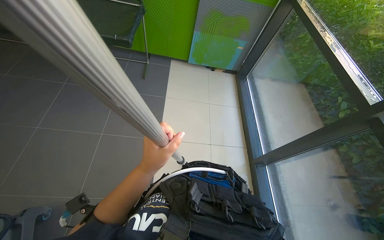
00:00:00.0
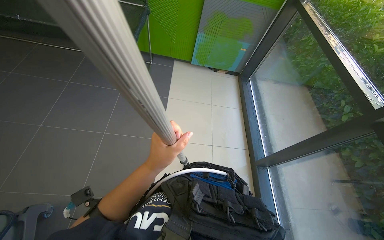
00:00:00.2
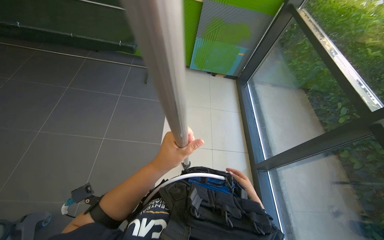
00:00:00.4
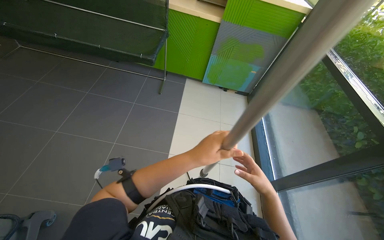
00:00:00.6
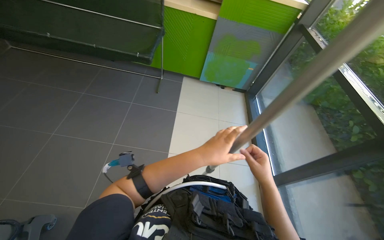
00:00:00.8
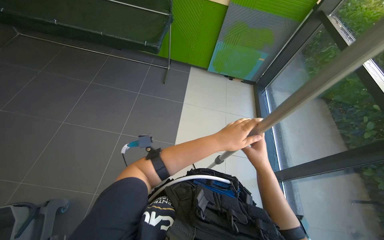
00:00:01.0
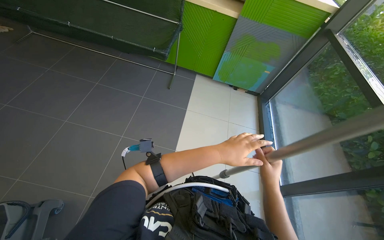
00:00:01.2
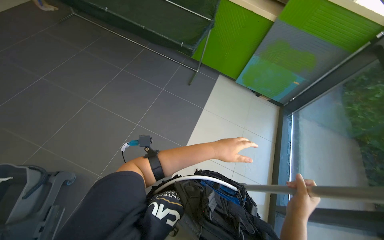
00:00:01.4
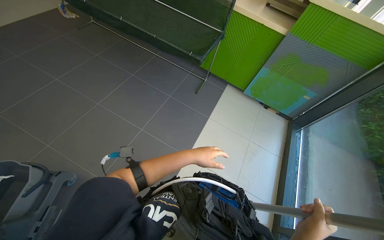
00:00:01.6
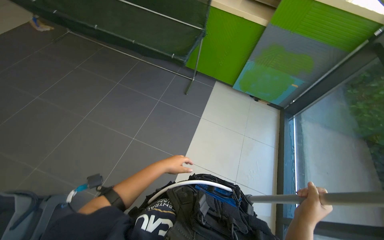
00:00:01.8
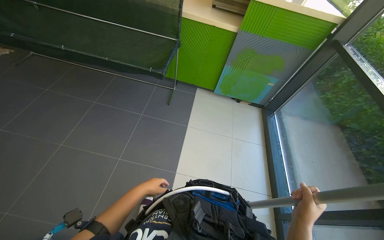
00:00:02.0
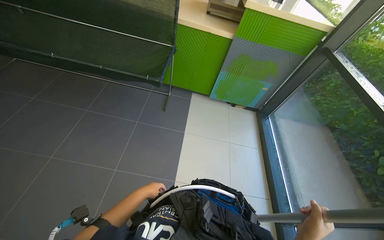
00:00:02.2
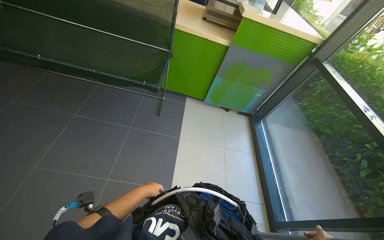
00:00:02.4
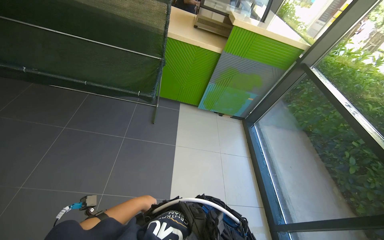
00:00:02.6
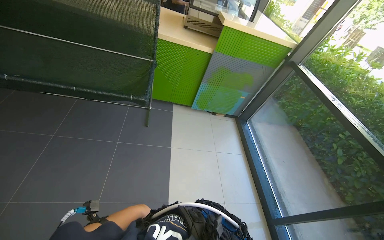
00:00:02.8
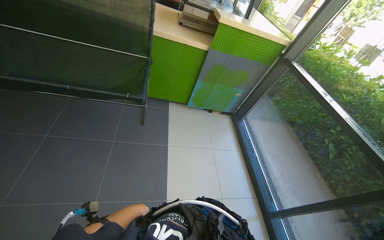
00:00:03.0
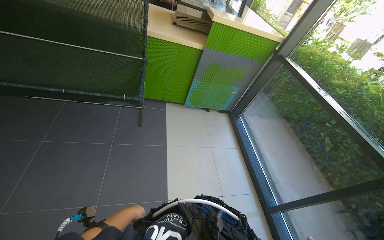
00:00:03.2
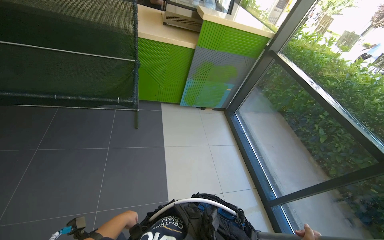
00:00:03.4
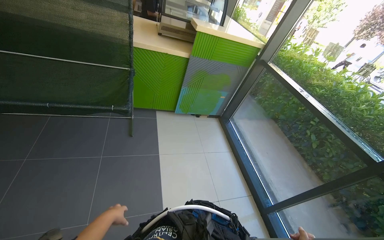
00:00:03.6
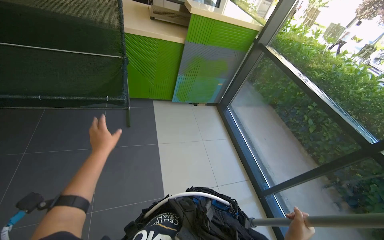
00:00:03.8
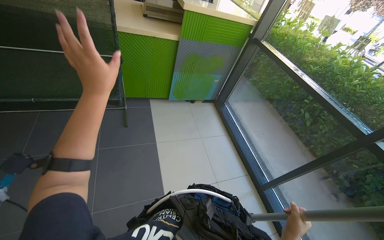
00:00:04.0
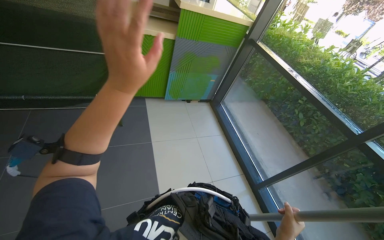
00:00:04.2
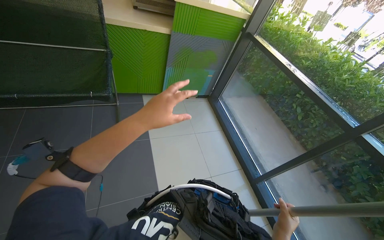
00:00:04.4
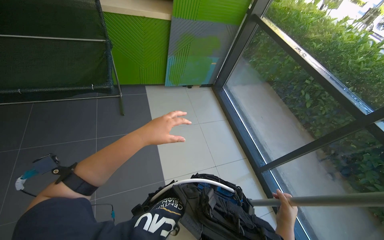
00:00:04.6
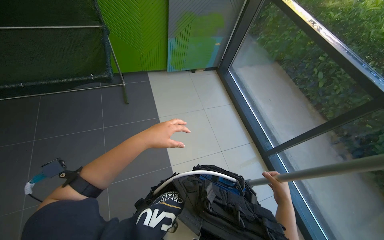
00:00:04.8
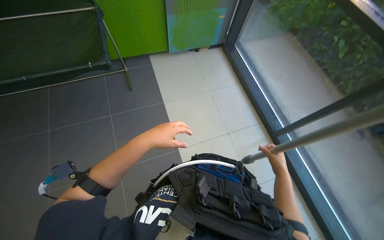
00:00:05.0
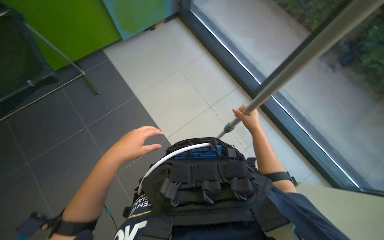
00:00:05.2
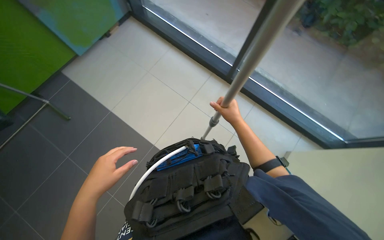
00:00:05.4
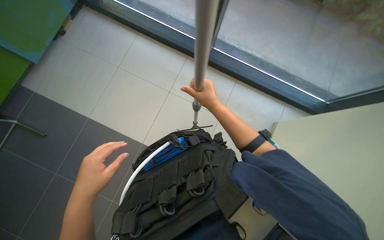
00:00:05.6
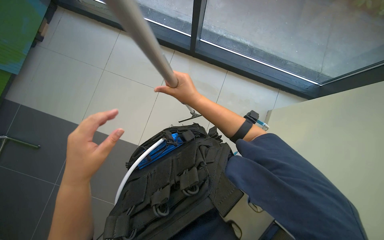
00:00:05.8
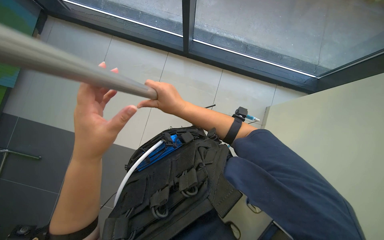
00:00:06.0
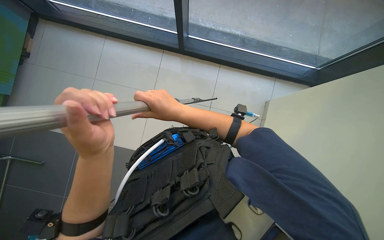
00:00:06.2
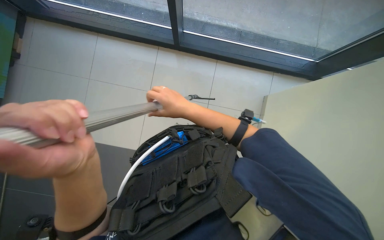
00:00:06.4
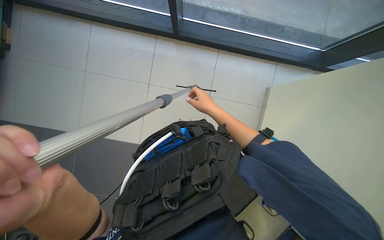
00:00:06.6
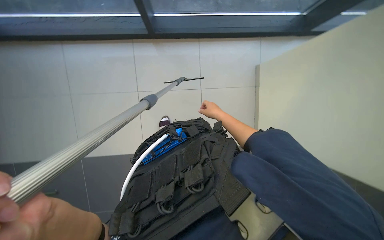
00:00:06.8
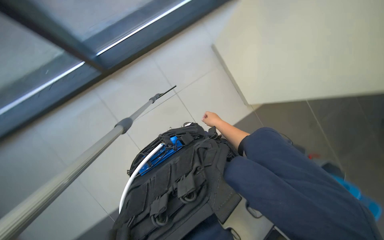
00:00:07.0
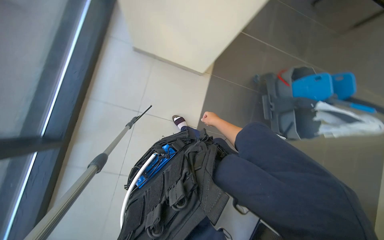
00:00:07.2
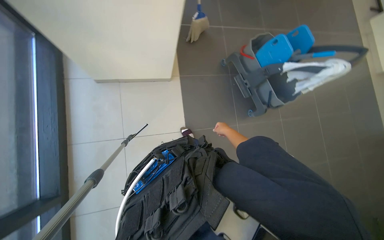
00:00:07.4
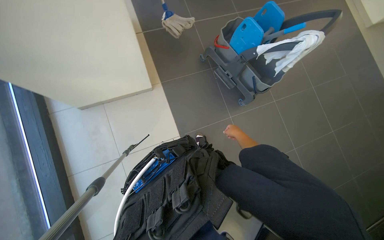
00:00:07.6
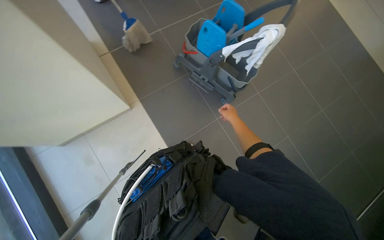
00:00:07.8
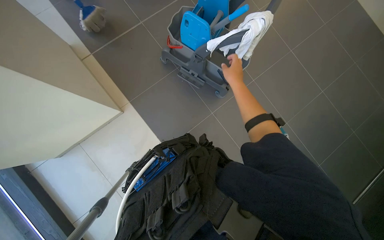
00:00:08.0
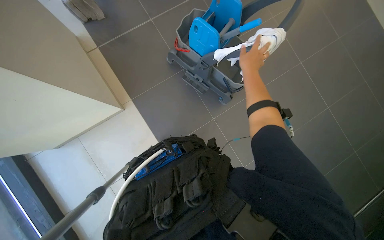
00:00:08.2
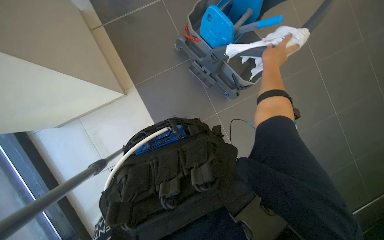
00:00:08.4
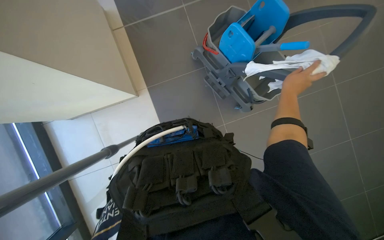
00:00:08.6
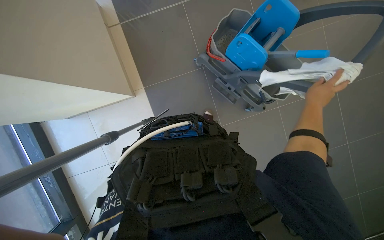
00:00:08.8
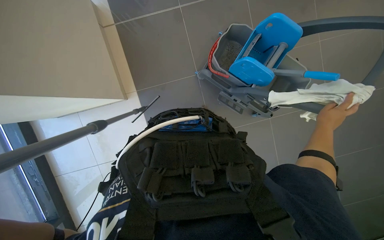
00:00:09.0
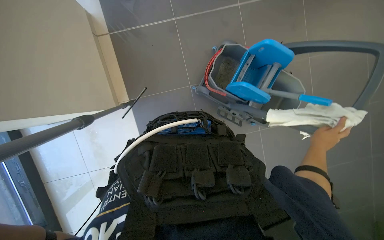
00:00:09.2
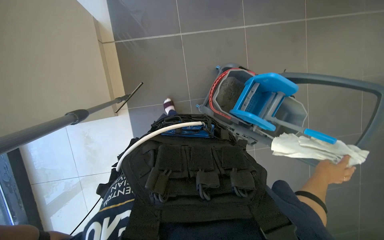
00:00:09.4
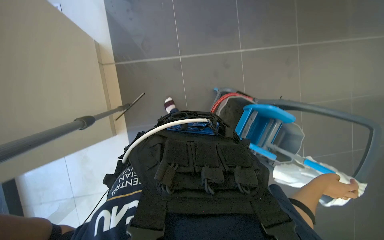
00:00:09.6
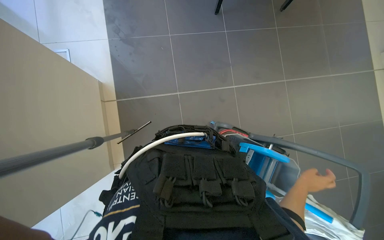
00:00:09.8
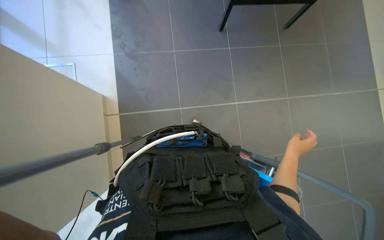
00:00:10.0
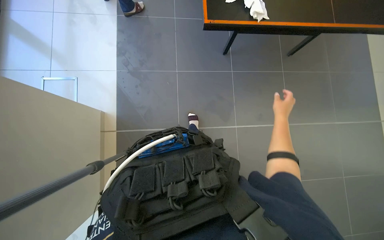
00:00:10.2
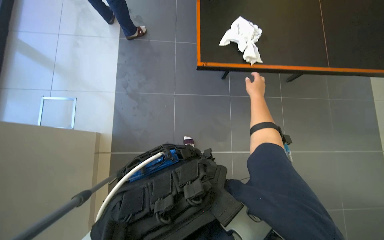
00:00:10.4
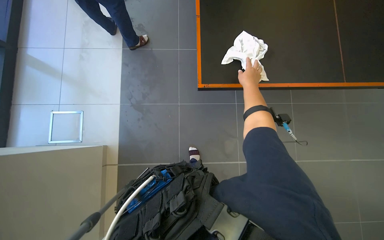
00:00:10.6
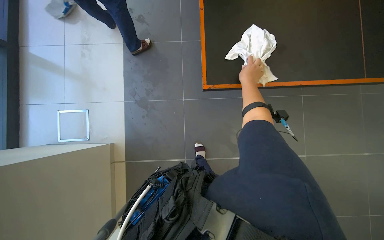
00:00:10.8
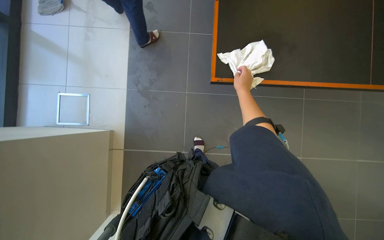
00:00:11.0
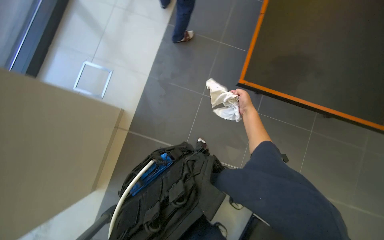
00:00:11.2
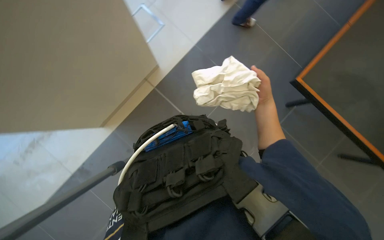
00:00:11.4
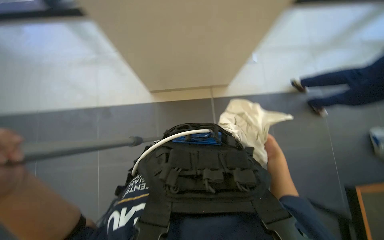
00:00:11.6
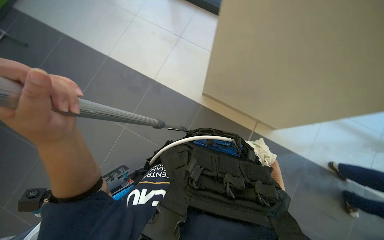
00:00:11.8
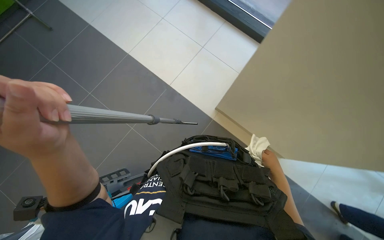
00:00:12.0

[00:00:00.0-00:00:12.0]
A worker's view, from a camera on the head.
Job: cleaning windows.
The whole recording: Cleaning glass panels and frames. The worker cleans the glass panels and frames using a squeegee and a cloth on a pole.
00:00:00.0 to 00:00:01.6: The head turns to the left by approximately 25 degrees. The right hand swings nearer and farther, some 30 cm each way, with 2 reversals; the left hand is displaced farther from the camera by approximately 20 cm.
00:00:01.6 to 00:00:03.0: The wearer looks about 30 degrees further to the right. The left hand shifts approximately 40 cm farther from the camera and to the left.
00:00:03.0 to 00:00:04.4: The left hand goes some 50 cm up the picture, nearer to the camera and to the right.
00:00:04.4 to 00:00:06.0: The wearer looks some 35 degrees further downward. Everything in view rotates approximately 60 degrees counterclockwise.
00:00:06.0 to 00:00:07.6: The scene rotates counterclockwise by approximately 30 degrees. The right hand goes roughly 40 cm to the right and farther from the camera.
00:00:07.6 to 00:00:09.0: The camera travels some 40 cm.
00:00:09.0 to 00:00:10.4: The wearer moves some 70 cm. The view tilts roughly 25 degrees upward.
00:00:10.4 to 00:00:12.0: Everything in view rotates about 35 degrees clockwise.

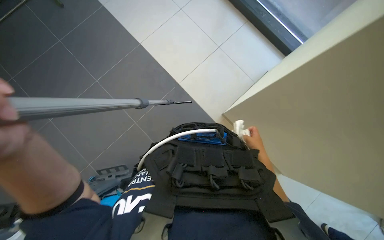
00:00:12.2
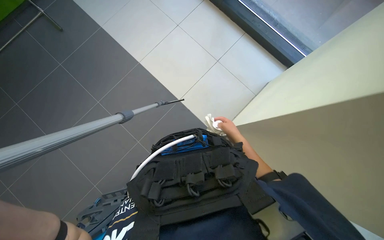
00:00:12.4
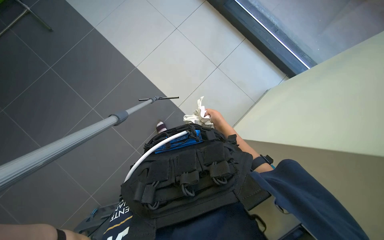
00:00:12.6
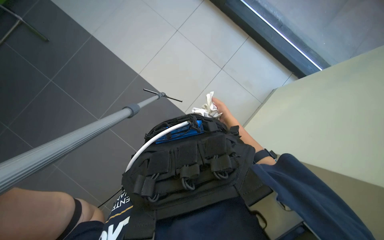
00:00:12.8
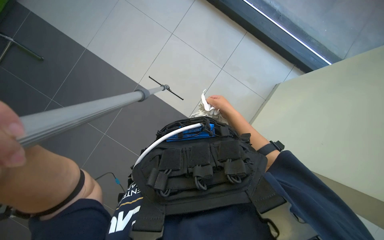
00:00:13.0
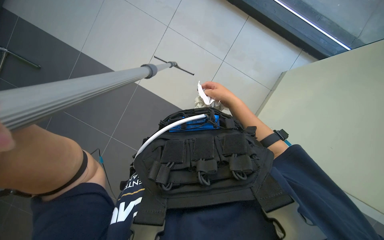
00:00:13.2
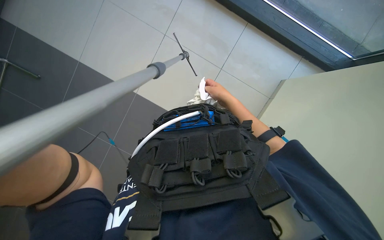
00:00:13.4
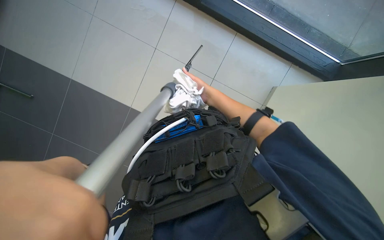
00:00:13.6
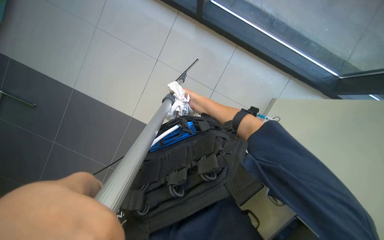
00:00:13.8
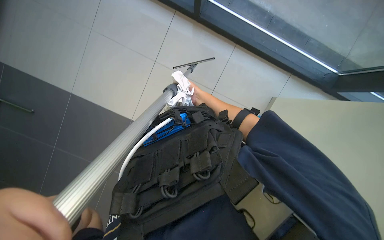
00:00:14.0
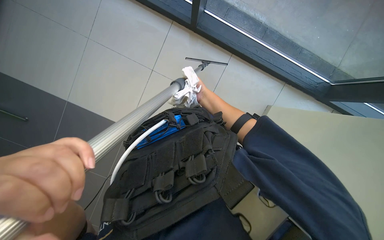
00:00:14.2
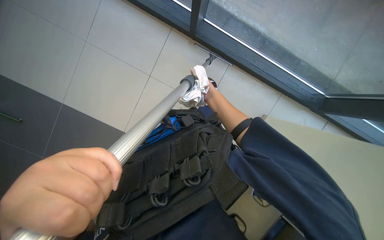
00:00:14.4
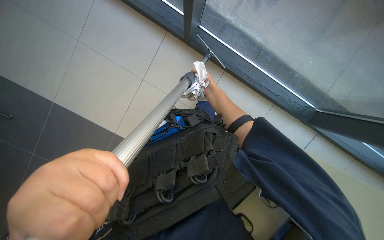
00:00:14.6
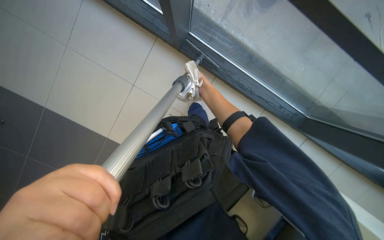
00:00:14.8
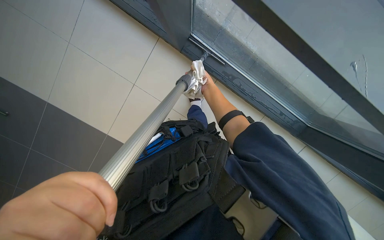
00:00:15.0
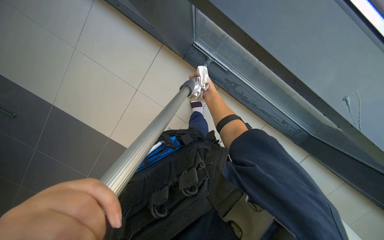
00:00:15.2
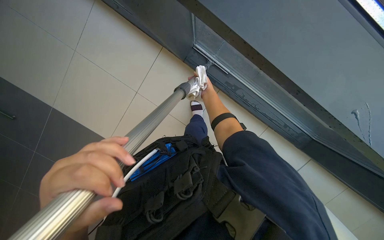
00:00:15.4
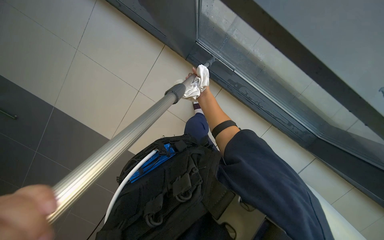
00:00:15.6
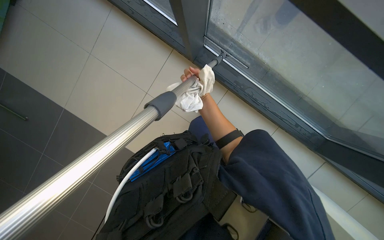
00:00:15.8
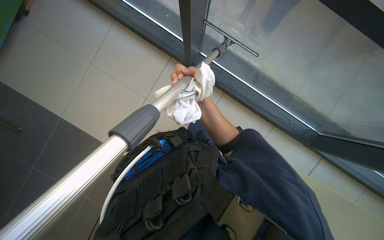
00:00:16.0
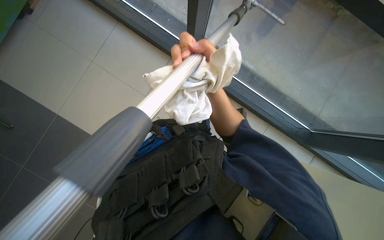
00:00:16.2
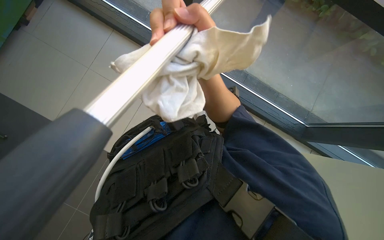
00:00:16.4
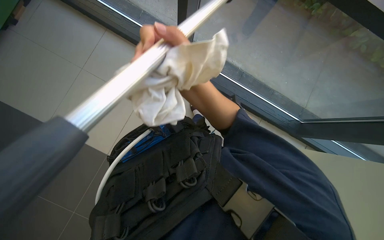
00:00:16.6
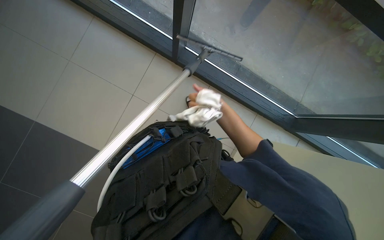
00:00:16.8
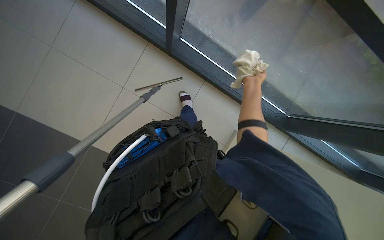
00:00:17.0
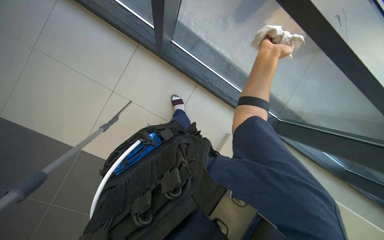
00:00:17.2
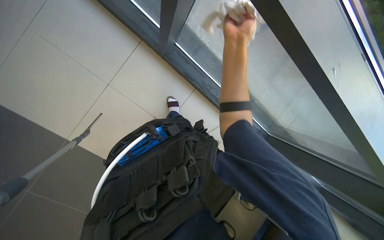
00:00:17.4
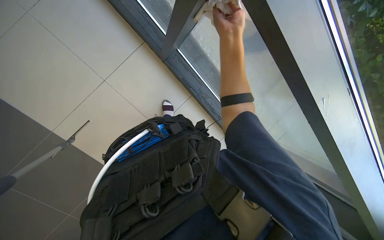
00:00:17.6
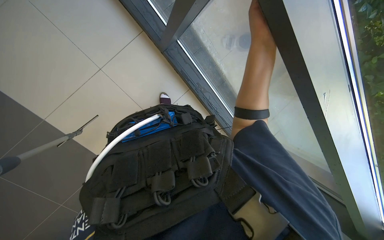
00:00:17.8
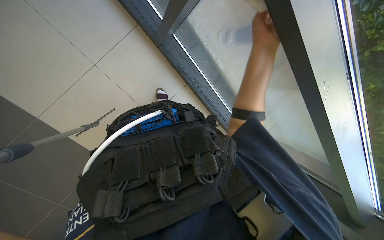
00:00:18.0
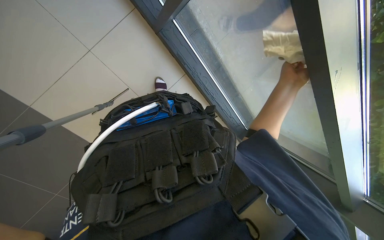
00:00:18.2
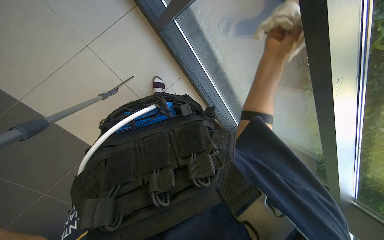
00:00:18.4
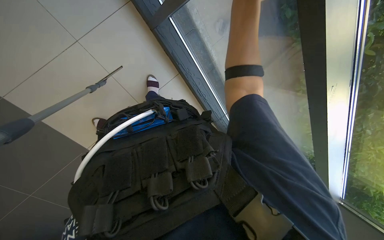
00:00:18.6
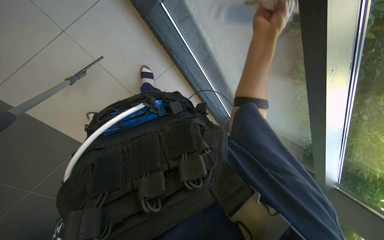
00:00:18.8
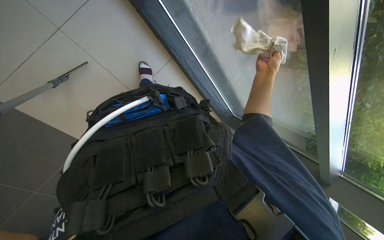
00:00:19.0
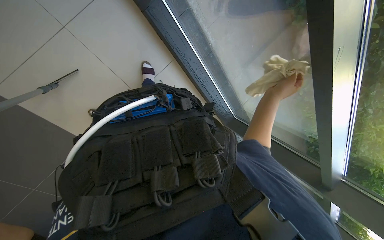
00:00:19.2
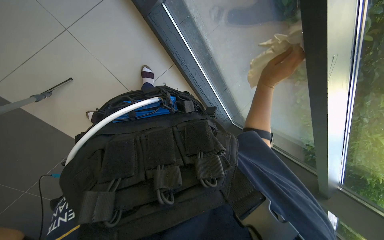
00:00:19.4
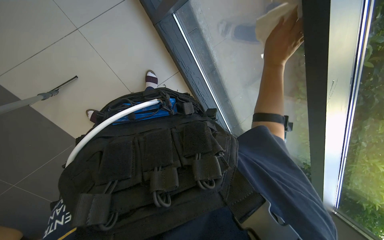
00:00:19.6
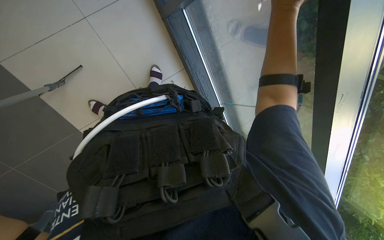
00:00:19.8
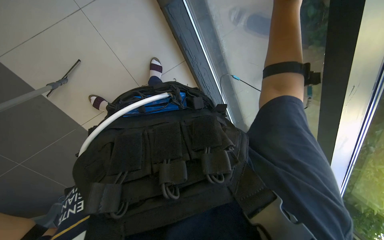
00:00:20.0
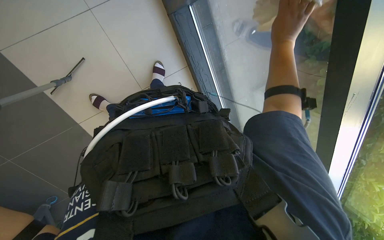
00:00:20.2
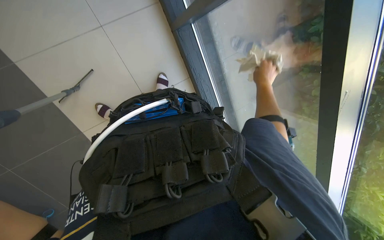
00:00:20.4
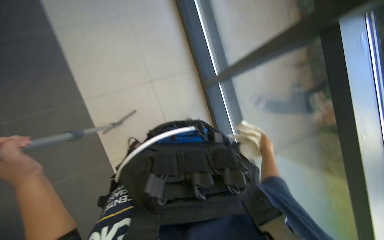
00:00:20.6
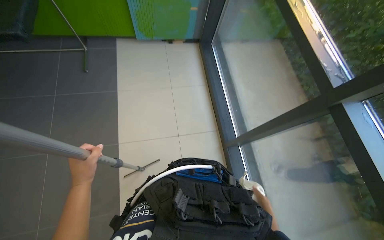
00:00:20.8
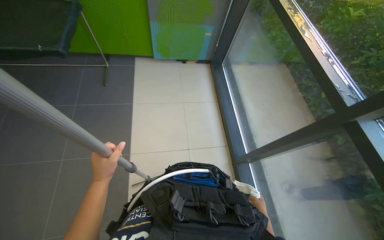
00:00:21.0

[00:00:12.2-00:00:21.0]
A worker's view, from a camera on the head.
Job: cleaning windows.
The whole recording: Cleaning glass panels and frames. The worker cleans the glass panels and frames using a squeegee and a cloth on a pole.
00:00:16.6 to 00:00:18.0: The camera sweeps to the right, by about 20 degrees. The right hand is displaced up the picture by about 15 cm.
00:00:18.0 to 00:00:19.6: The right hand swings up and down the picture, some 20 cm each way, with 2 reversals.
00:00:19.6 to 00:00:21.0: The wearer's head swings some 30 degrees to the left. The camera pitches upward, by approximately 45 degrees.
